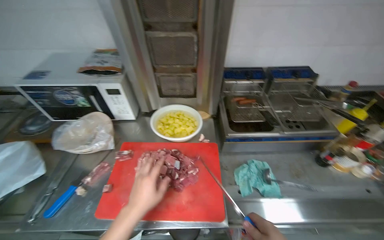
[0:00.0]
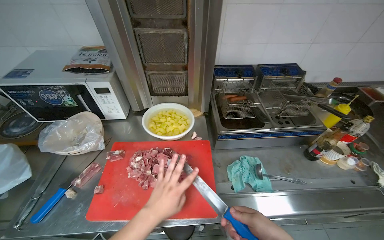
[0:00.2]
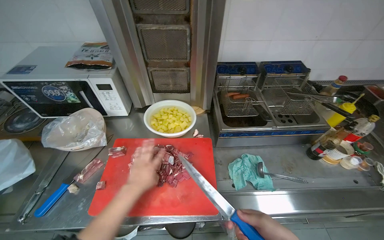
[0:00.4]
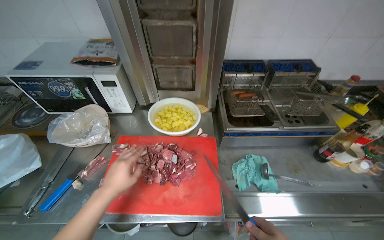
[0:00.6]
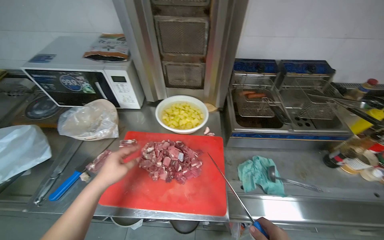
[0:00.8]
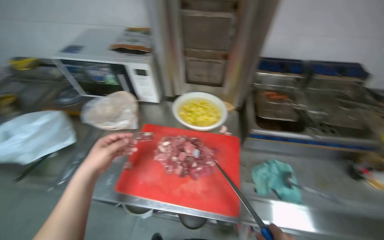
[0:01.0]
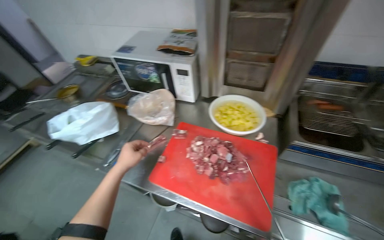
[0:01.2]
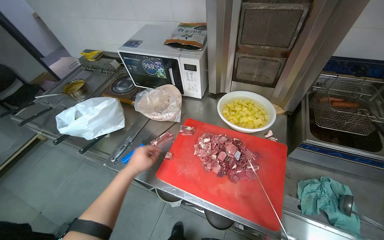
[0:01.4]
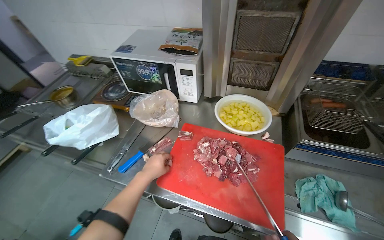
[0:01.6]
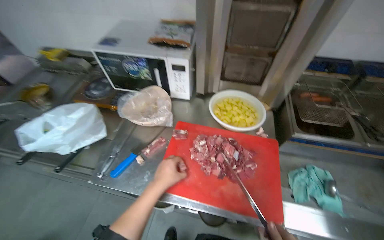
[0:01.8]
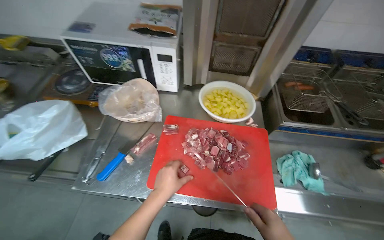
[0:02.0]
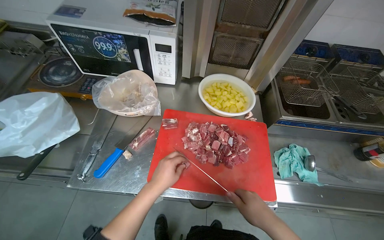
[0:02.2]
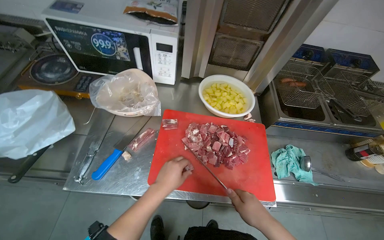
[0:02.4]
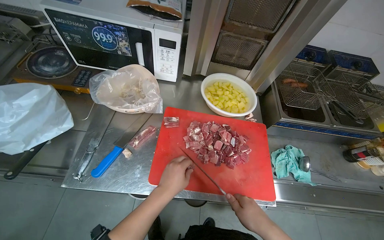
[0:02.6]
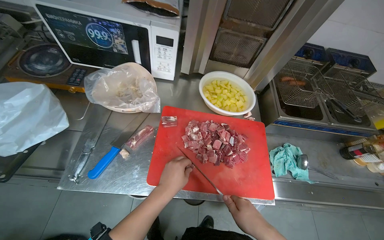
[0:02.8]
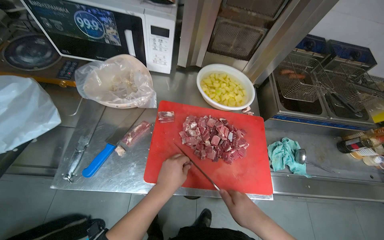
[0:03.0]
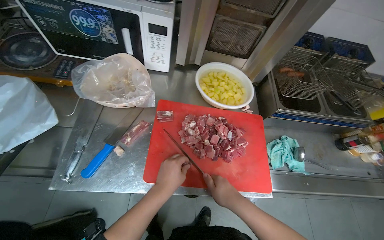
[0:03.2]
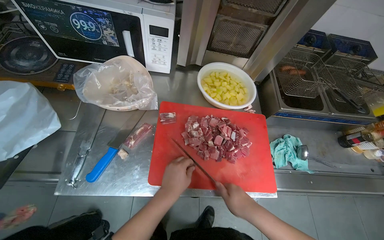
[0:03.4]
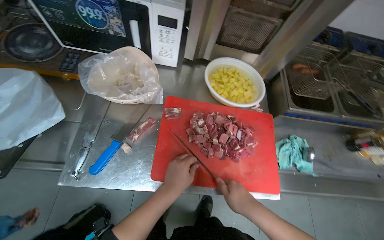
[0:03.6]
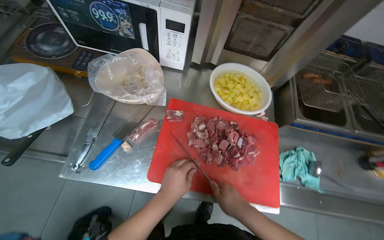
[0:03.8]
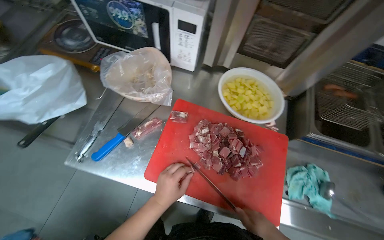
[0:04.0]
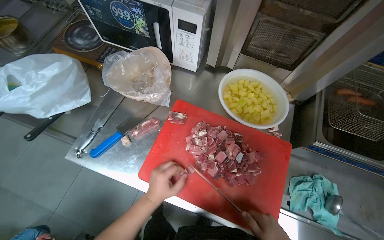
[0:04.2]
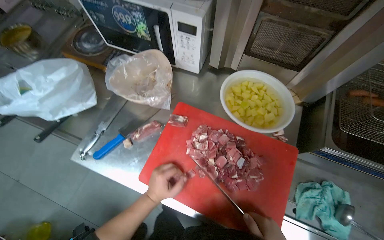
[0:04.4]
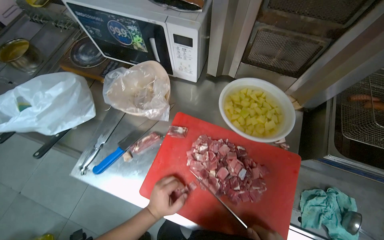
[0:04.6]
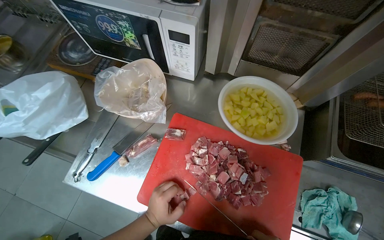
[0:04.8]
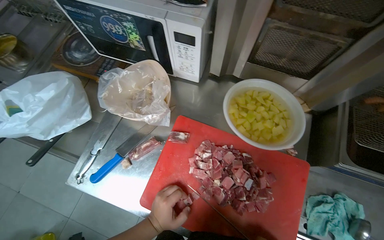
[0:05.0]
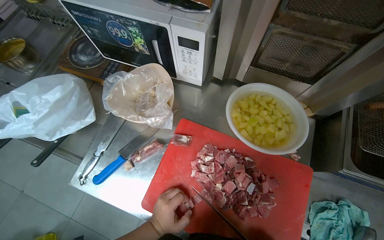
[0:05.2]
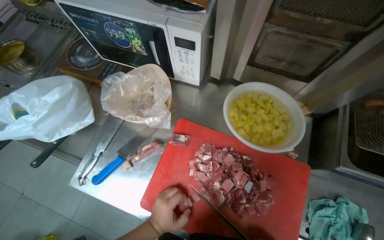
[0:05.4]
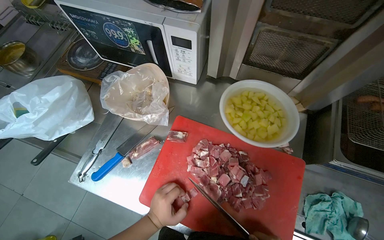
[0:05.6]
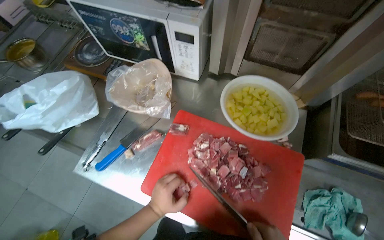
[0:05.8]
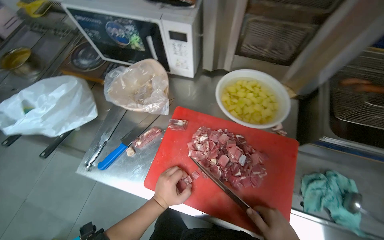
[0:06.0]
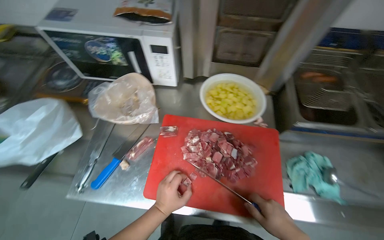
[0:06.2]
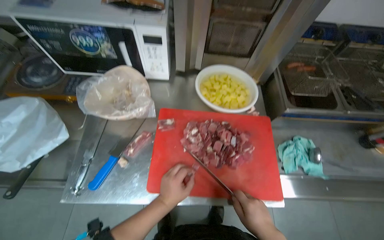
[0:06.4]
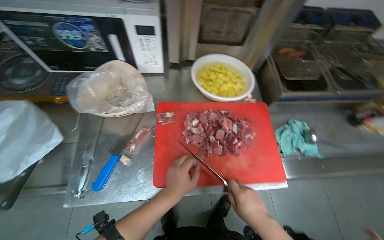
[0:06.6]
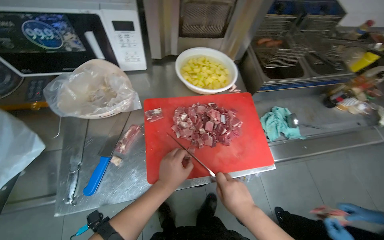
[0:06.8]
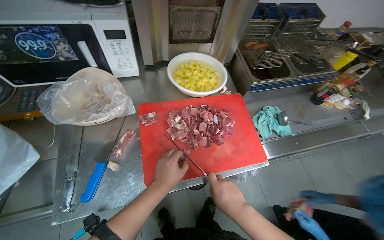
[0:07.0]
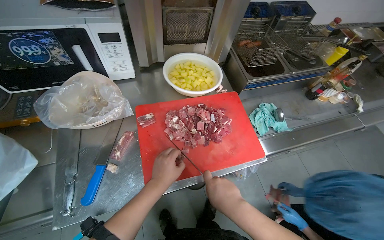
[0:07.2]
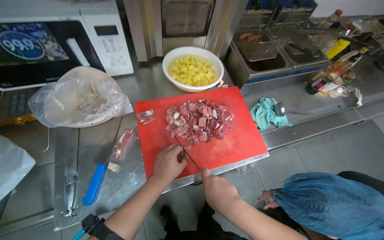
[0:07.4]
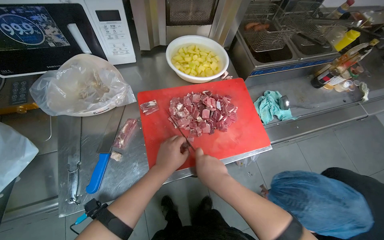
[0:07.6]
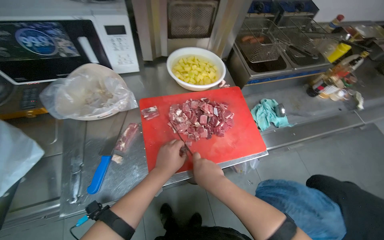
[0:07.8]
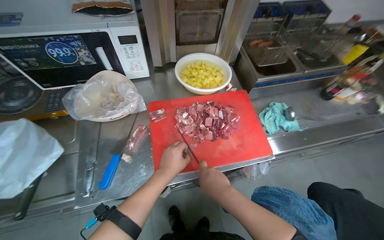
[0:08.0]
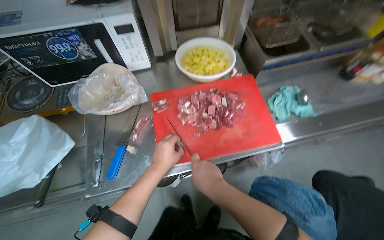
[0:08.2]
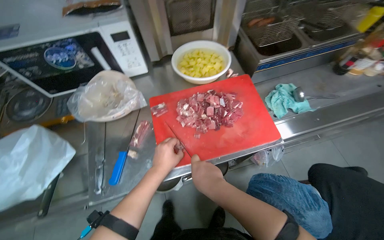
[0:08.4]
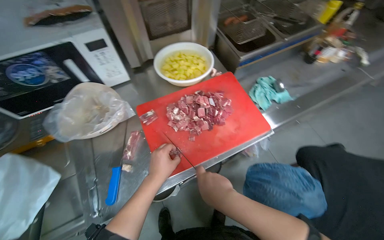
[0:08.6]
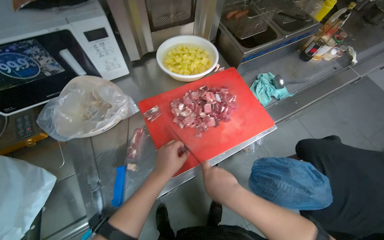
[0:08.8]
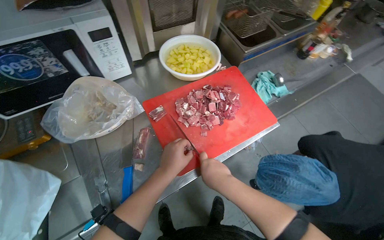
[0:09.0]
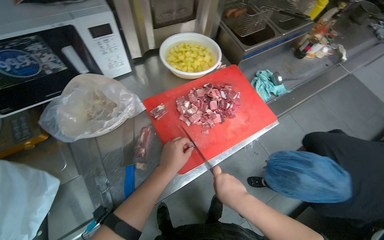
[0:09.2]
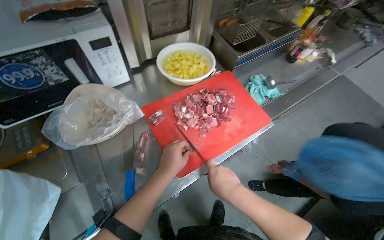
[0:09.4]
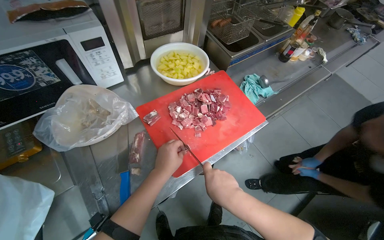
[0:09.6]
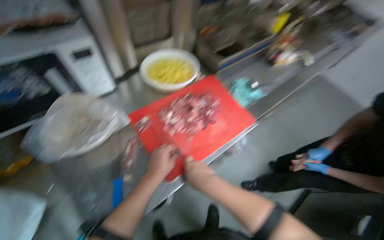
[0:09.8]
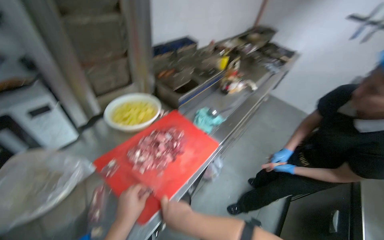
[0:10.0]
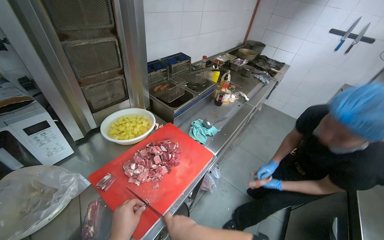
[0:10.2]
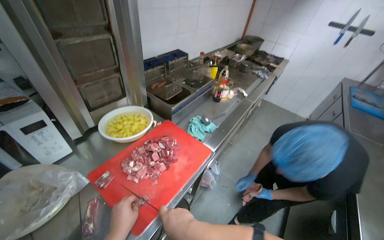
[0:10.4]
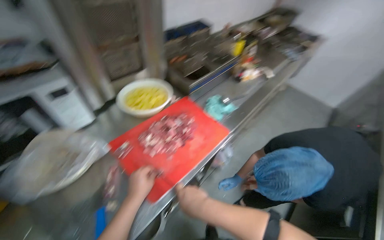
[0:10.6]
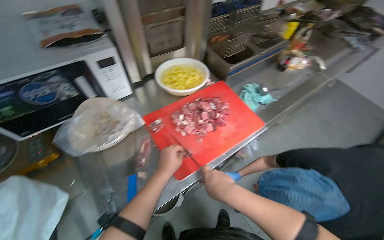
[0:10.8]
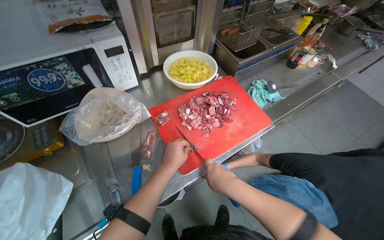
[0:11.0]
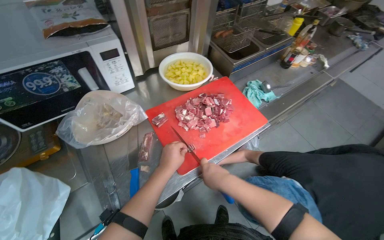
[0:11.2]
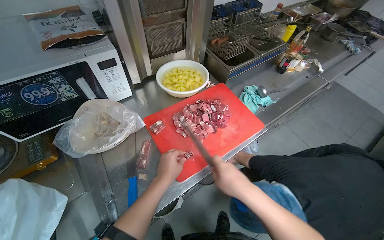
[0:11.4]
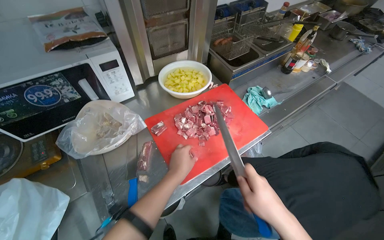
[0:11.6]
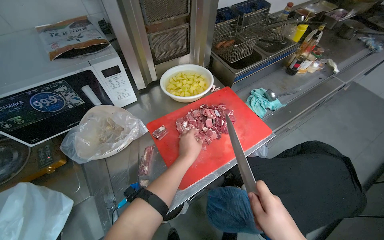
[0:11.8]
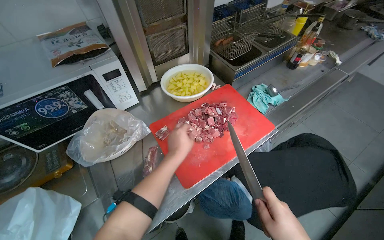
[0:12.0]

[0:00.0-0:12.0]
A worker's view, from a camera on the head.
Job: preparing food.
The whole recording: Cutting meat on chopping board. The worker continues cutting pieces of meat on a red chopping board with a knife.
0:00.0 to 0:01.6: The head rotates approximately 20 degrees to the left.
0:01.6 to 0:03.0: The view pans to the right by about 20 degrees.
0:03.0 to 0:04.4: The wearer looks about 20 degrees further to the left.
0:06.0 to 0:07.6: The wearer's head swings roughly 35 degrees to the right.
0:07.6 to 0:09.0: The hands make small movements and keep their place.
0:09.0 to 0:10.4: The head turns to the right by approximately 25 degrees. The view tilts some 20 degrees upward.
0:10.4 to 0:12.0: The wearer looks some 20 degrees further to the left. The left hand is displaced up the picture by roughly 10 cm.

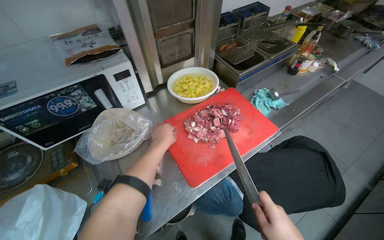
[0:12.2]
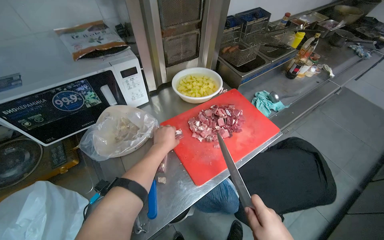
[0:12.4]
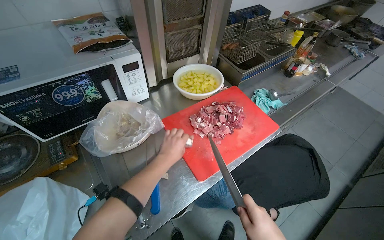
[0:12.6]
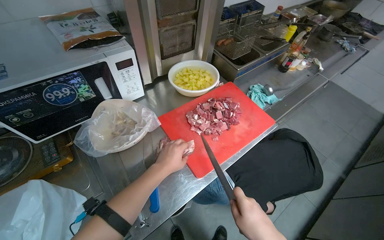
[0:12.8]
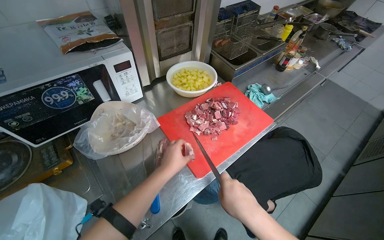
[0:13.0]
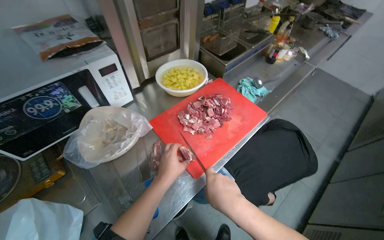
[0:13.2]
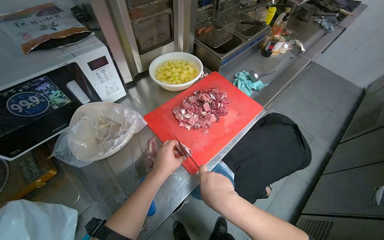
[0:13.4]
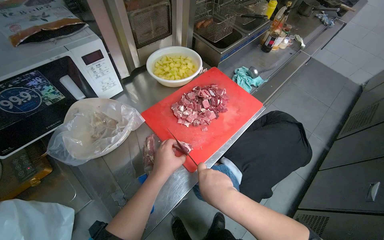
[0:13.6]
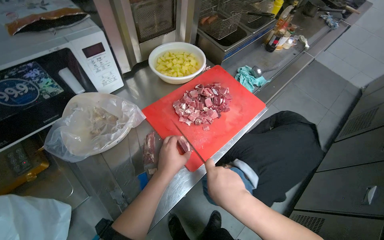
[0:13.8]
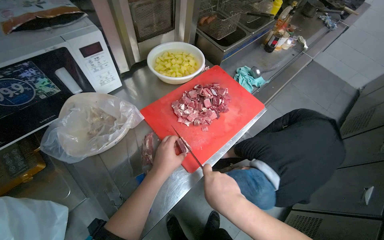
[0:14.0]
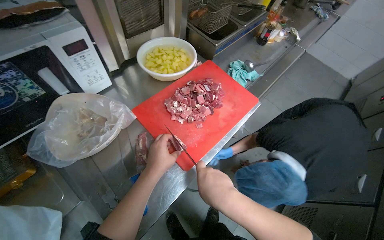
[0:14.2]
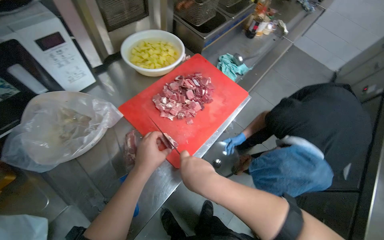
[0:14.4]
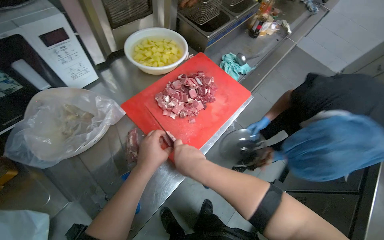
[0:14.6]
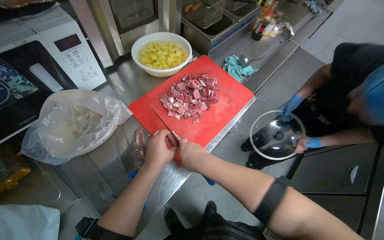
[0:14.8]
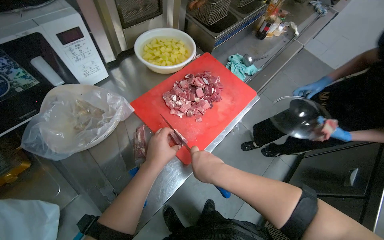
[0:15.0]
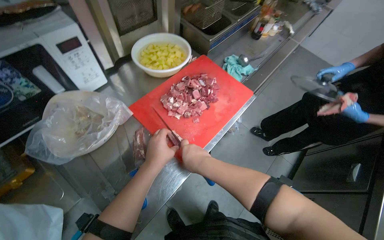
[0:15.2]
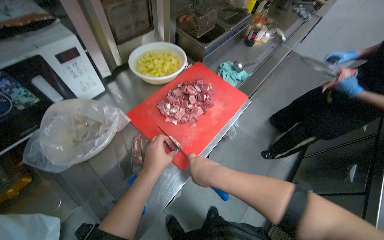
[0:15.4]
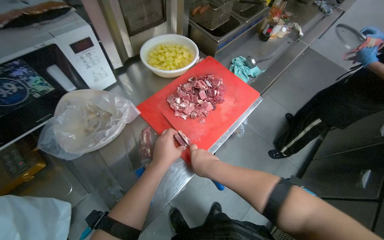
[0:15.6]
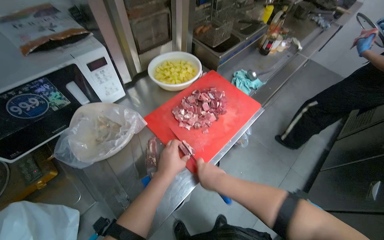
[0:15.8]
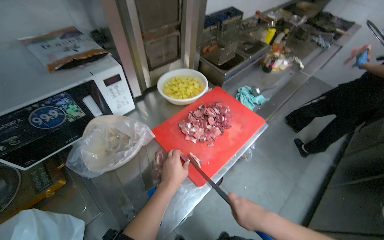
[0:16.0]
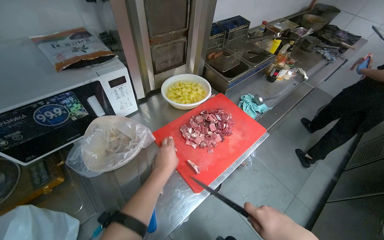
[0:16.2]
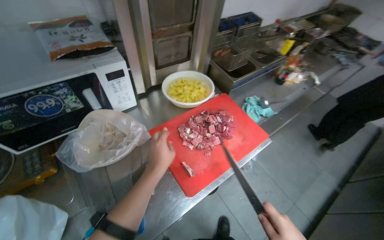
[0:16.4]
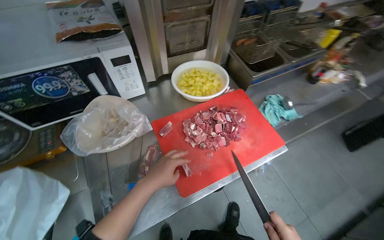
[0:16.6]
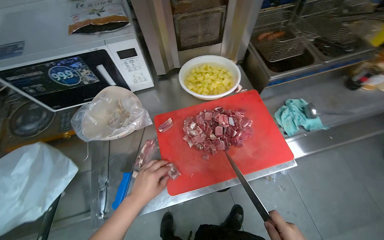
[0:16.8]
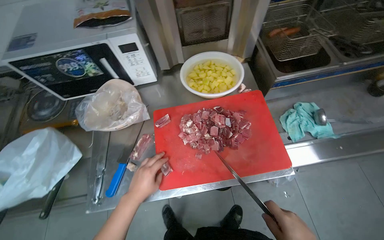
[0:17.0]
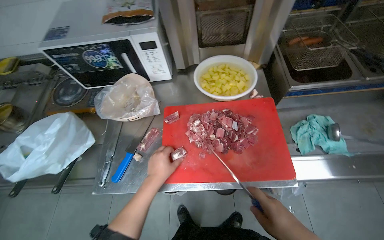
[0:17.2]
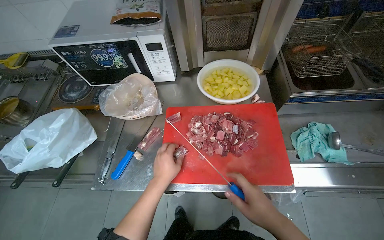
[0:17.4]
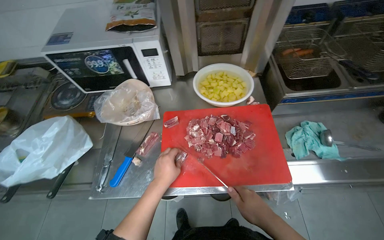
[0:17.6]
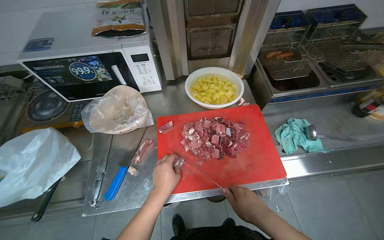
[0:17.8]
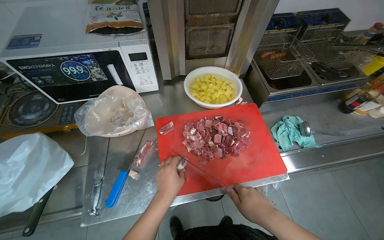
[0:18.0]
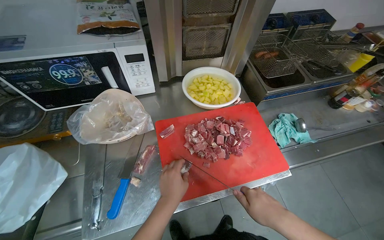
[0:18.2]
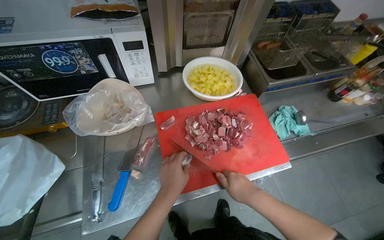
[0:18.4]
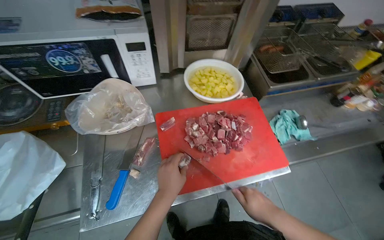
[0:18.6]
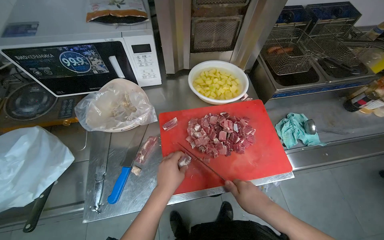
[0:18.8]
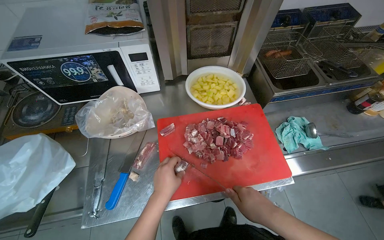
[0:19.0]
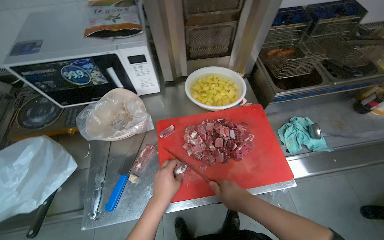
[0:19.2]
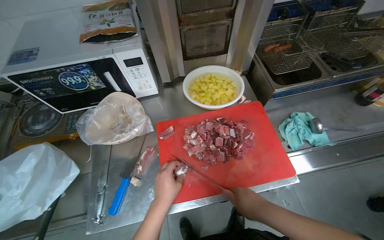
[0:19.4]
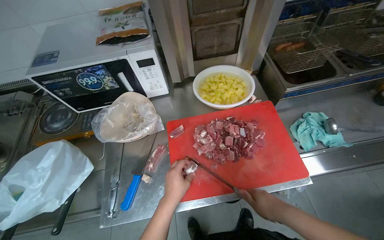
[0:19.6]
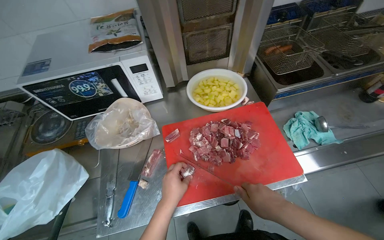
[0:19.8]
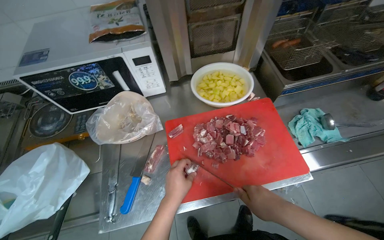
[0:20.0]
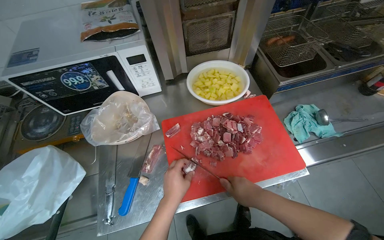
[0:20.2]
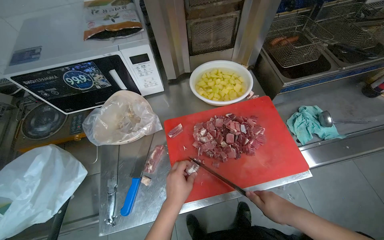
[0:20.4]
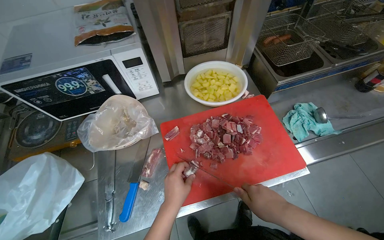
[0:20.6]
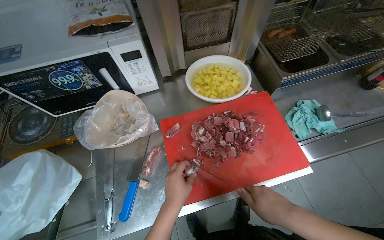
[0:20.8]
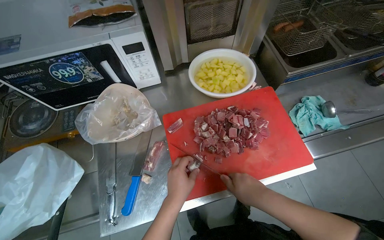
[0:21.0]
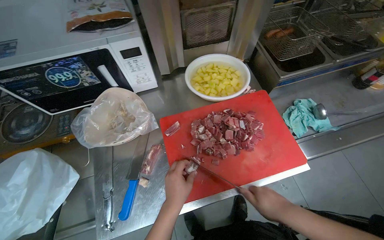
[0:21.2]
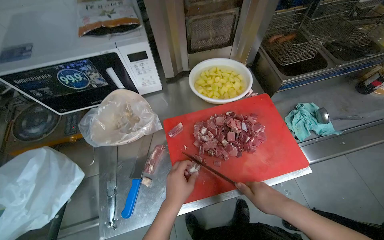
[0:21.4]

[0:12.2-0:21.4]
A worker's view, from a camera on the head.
Job: preparing food.
The whole recording: Cutting meat on chopping board. The worker continues cutting pieces of meat on a red chopping board with a knife.
0:12.2 to 0:13.8: The left hand moves down the picture, about 15 cm.
0:15.2 to 0:16.8: The wearer looks approximately 35 degrees further to the left.
0:18.4 to 0:21.4: The hands work in one place, with small movements.
